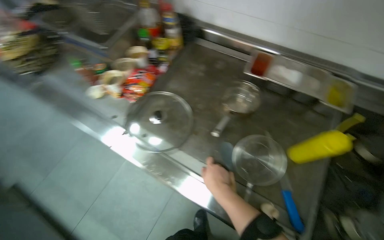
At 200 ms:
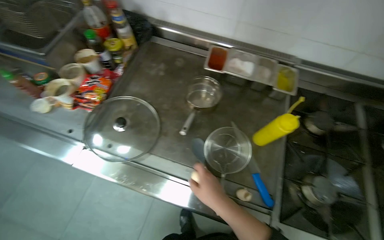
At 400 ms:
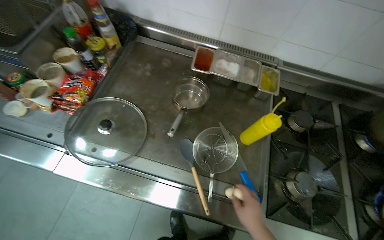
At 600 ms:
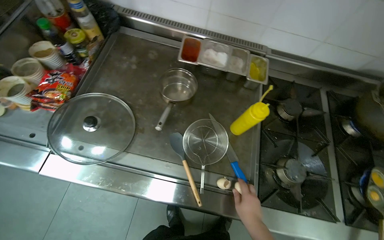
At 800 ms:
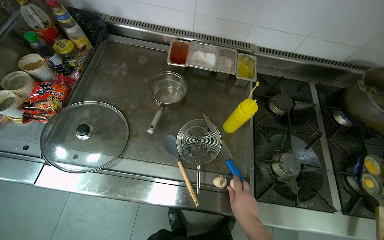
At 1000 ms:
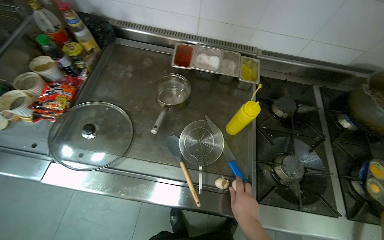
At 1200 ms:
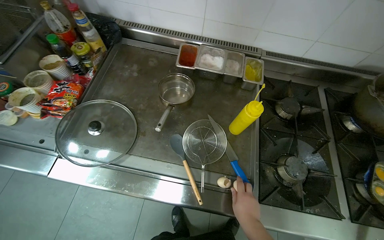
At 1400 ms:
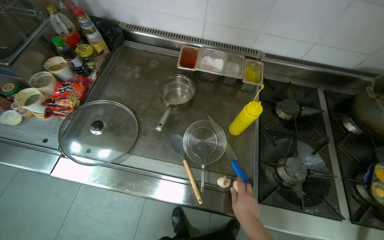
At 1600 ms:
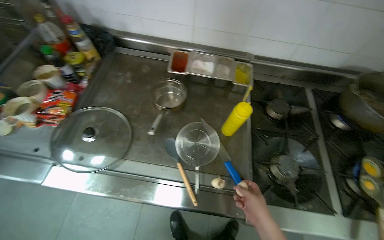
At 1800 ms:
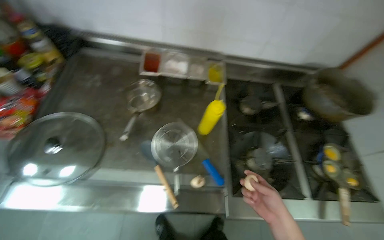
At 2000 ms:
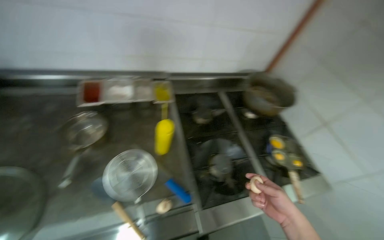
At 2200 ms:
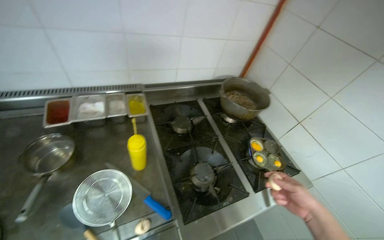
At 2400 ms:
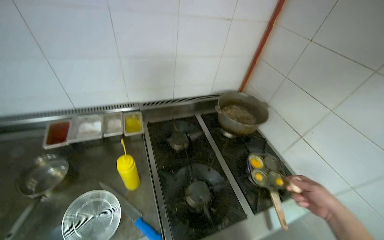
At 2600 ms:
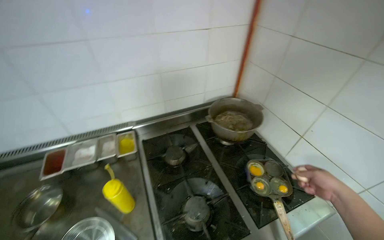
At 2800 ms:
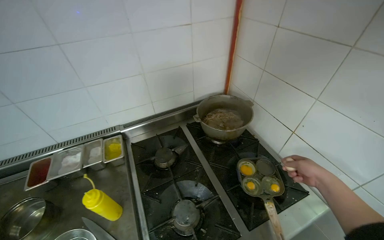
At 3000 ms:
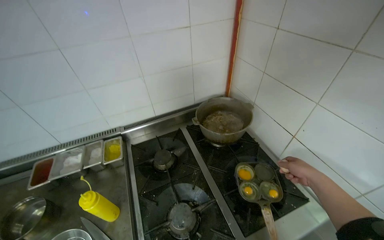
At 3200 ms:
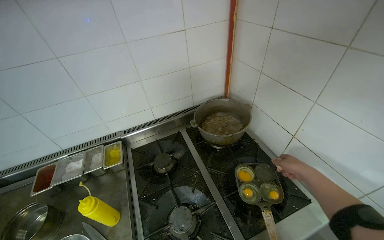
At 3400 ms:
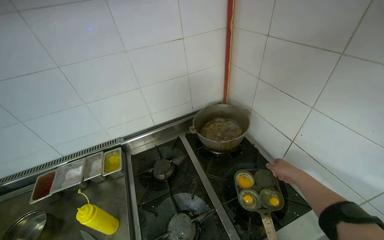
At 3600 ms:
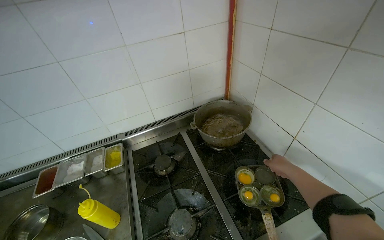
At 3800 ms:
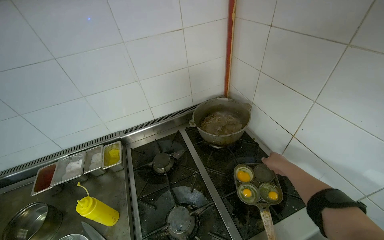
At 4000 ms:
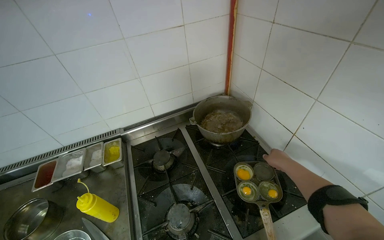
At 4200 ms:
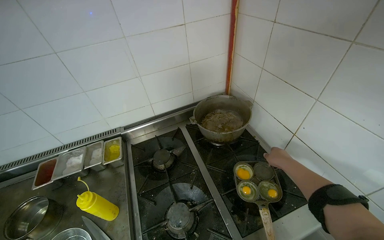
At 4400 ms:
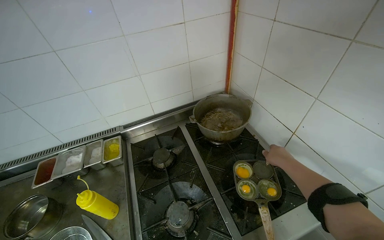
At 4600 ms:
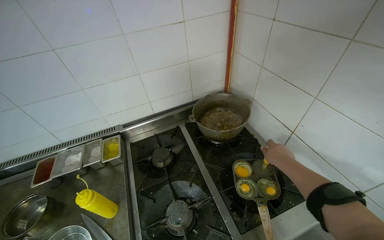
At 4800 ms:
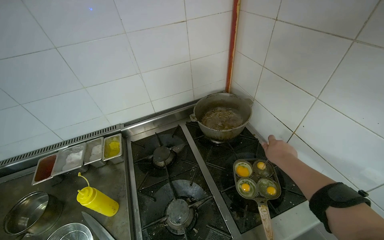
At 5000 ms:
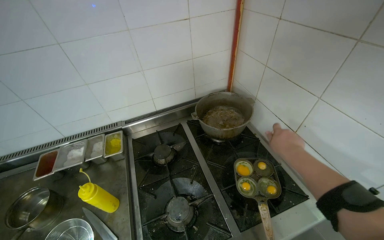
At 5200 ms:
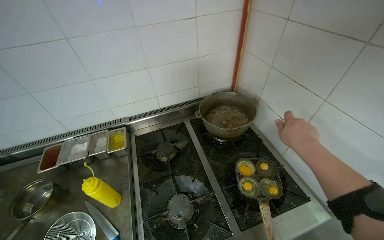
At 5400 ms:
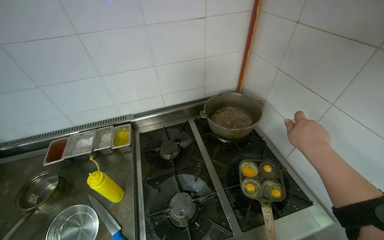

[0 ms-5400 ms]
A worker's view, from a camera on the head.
Job: cooking food.
The whole recording: Cooking eggs on stove. The worker places a pan on the stove, adds oil, cracks multiple eggs into the pan, and adjusts the pan.
0 ms to 1400 ms: The wearer's head swings approximately 20 degrees to the right. The right hand moves to the right and down the picture, about 25 cm.
1400 ms to 2800 ms: The wearer moves about 50 cm. The wearer looks about 40 degrees further to the right. The wearer looks some 15 degrees further upward.
2800 ms to 4000 ms: The right hand goes approximately 10 cm farther from the camera.
4000 ms to 5400 ms: The right hand heads nearer to the camera, covering some 15 cm.

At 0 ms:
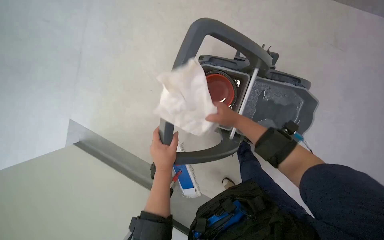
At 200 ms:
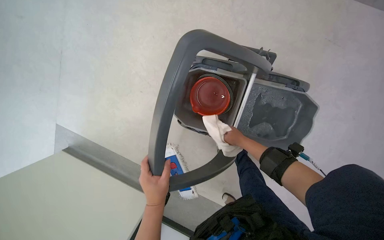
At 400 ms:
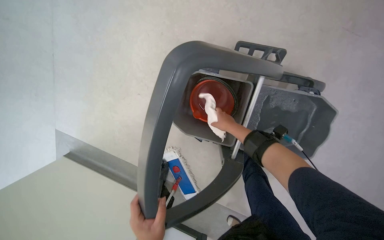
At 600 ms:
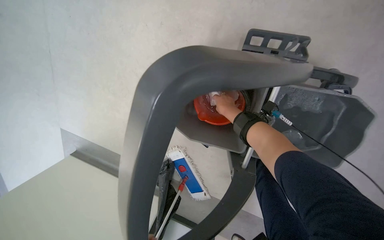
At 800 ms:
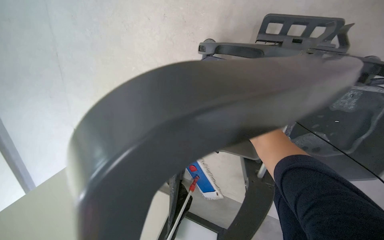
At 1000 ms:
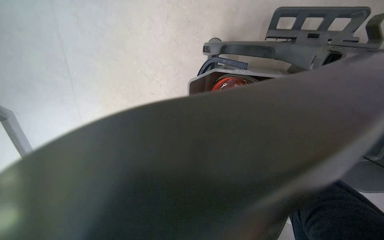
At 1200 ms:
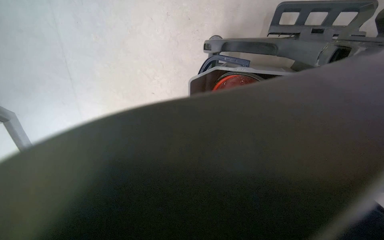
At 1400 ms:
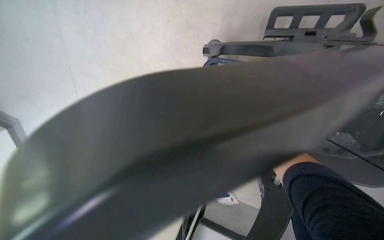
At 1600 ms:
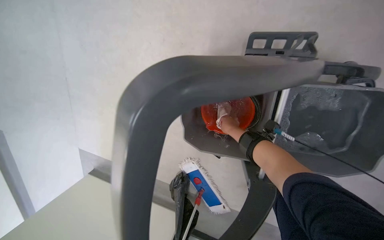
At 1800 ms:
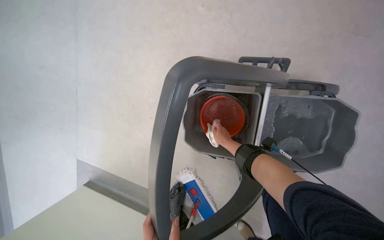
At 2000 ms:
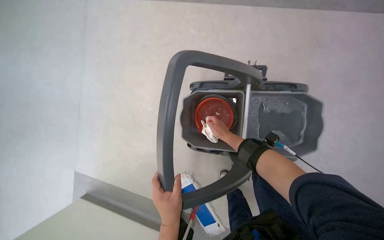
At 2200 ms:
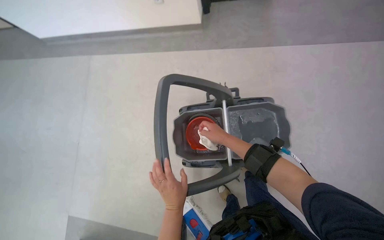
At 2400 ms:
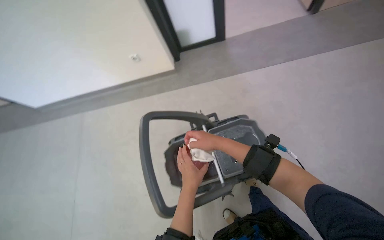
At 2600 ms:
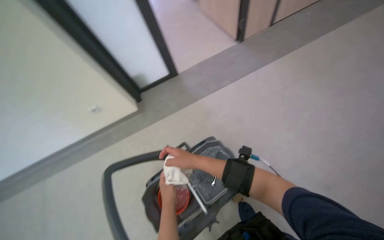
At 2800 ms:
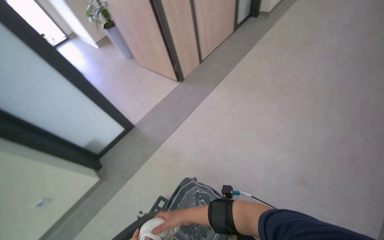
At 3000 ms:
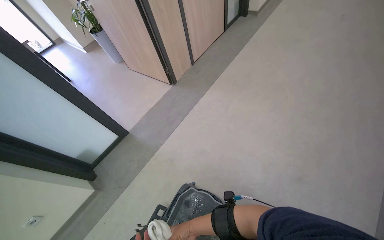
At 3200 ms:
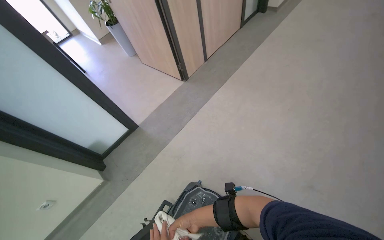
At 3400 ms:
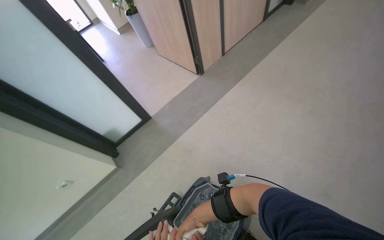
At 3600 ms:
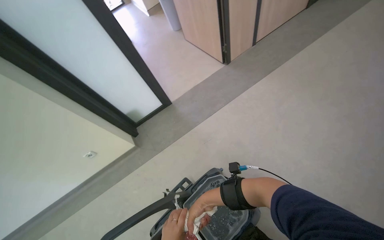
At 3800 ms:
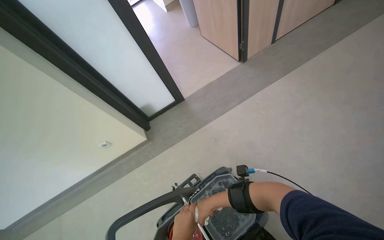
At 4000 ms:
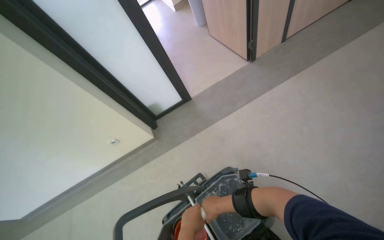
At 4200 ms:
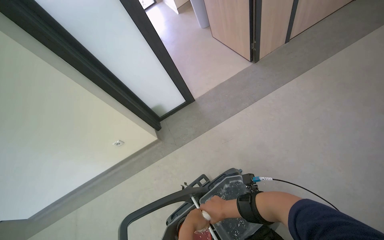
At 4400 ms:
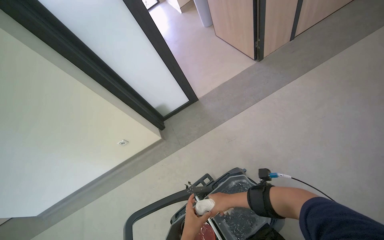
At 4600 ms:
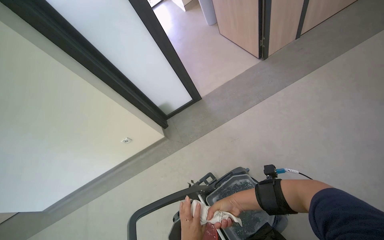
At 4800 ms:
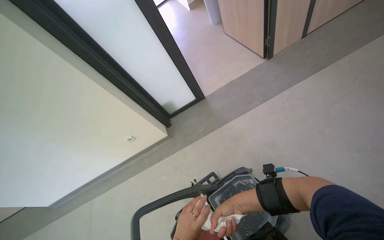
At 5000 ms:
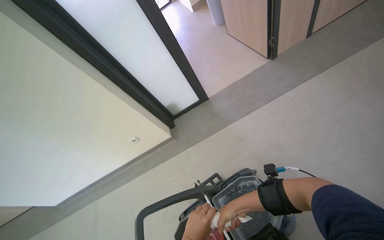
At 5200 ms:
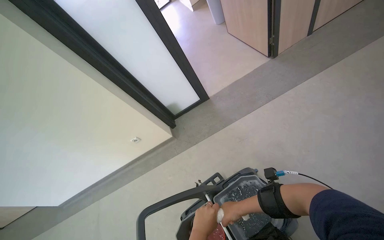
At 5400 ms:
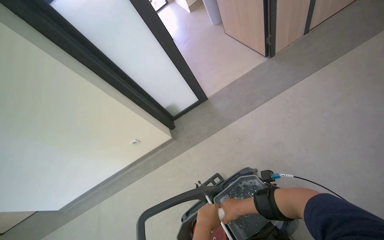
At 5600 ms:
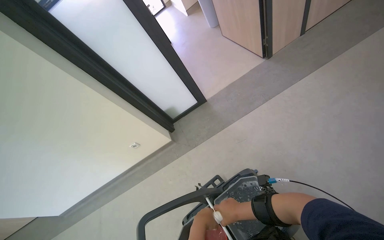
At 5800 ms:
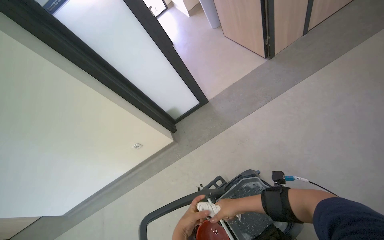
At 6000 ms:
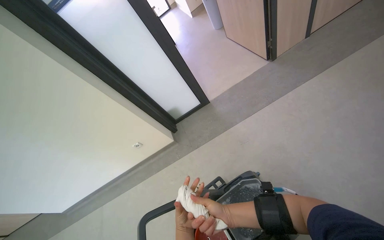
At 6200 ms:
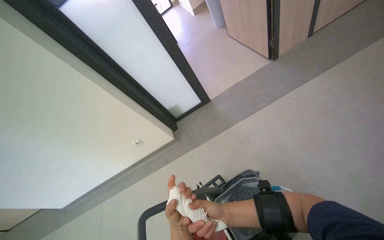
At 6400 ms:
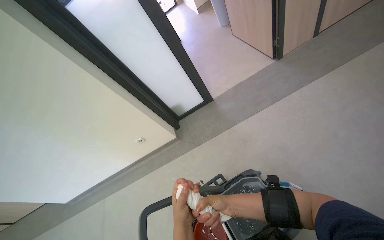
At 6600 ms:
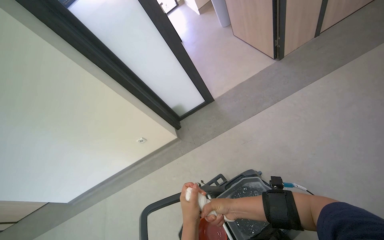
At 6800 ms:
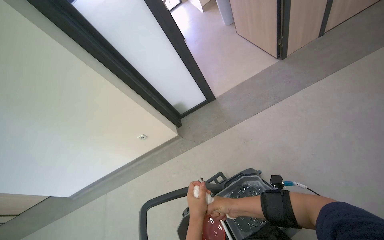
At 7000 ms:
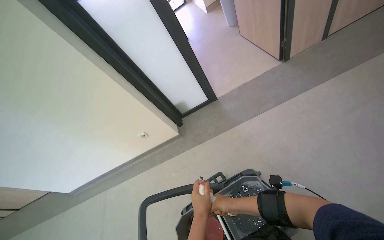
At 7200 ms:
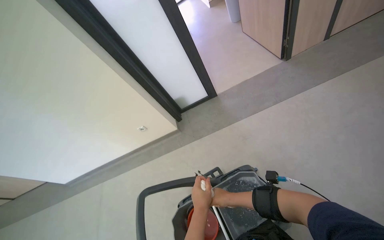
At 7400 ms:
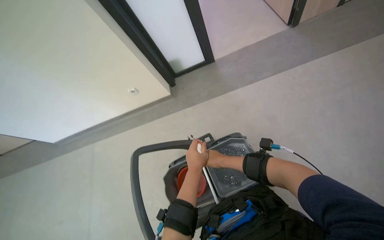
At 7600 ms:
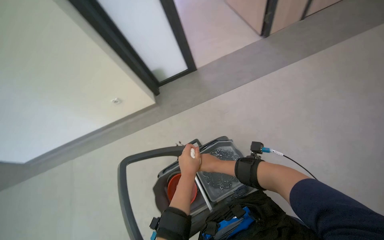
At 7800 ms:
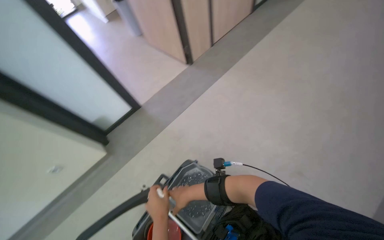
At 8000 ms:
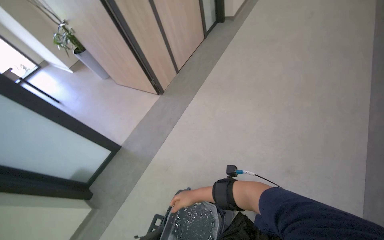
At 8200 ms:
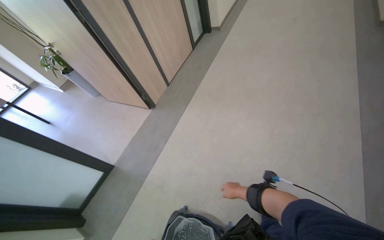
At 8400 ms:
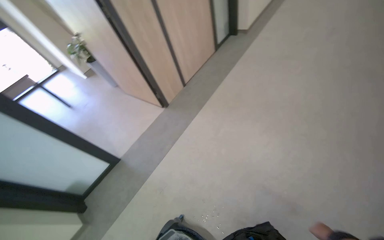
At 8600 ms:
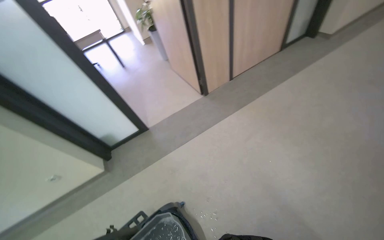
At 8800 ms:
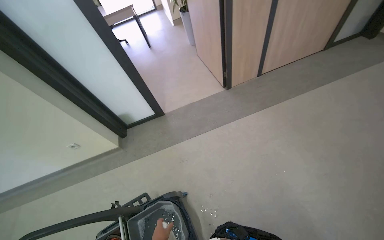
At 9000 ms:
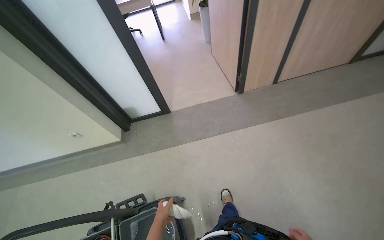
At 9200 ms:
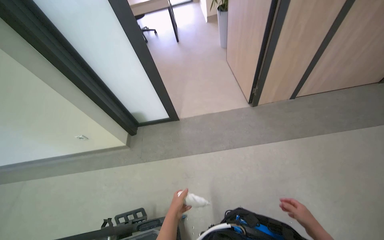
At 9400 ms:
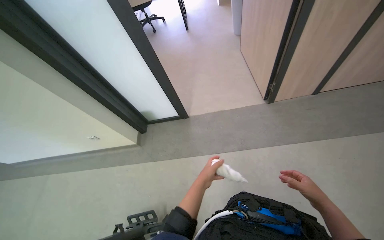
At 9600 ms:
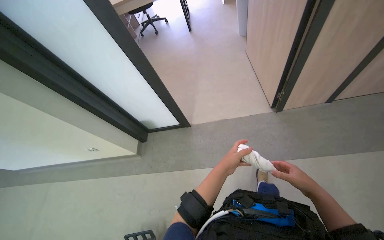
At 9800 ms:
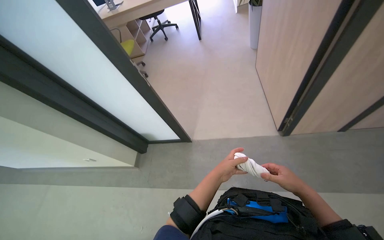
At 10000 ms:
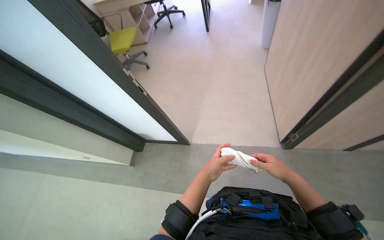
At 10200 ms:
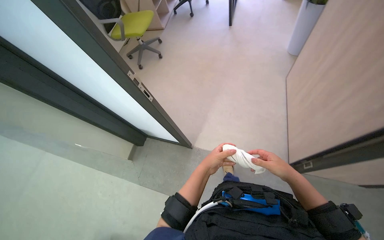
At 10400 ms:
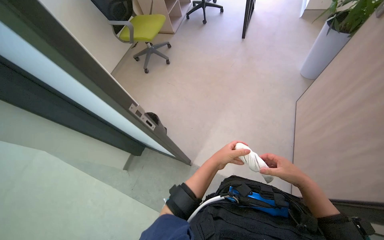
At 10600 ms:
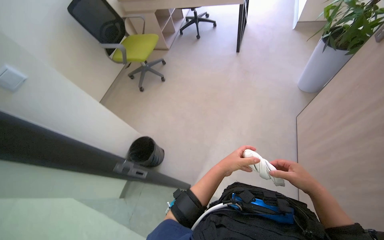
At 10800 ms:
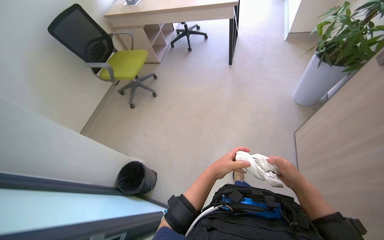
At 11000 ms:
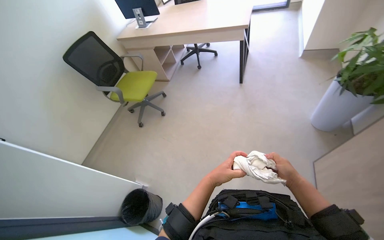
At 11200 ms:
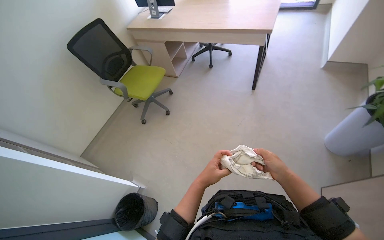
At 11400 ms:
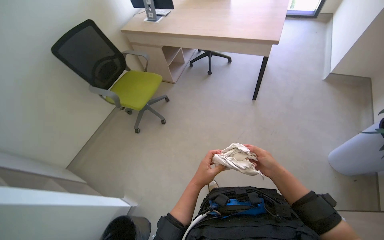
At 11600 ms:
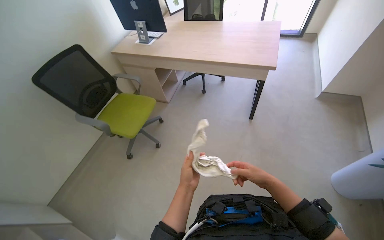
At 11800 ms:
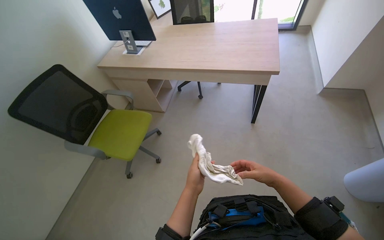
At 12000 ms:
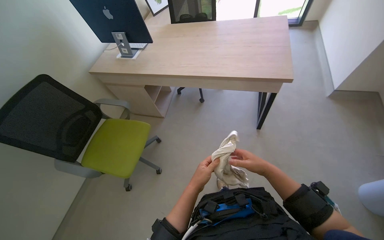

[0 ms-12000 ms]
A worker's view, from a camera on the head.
Job: wiping surfaces.
The whole recording: Wiping office surfaces. The worker wipes various surfaces in the office, including window frames and shelves, with a cloth.
1600 ms to 3000 ms: The camera is carried some 70 cm. The wearer's head swings about 65 degrees to the right. The wearer looks approximately 65 degrees further upward.
3000 ms to 4400 ms: The wearer's head swings roughly 30 degrees to the left.
4400 ms to 6000 ms: The right hand travels nearer to the camera and to the left by roughly 15 cm.
6000 ms to 7600 ms: The wearer looks about 15 degrees further downward.
7600 ms to 9000 ms: The head travels roughly 40 cm.
9000 ms to 10400 ms: The camera is carried roughly 1 m. The wearer looks about 30 degrees further to the left. The camera pitches downward, by roughly 15 degrees.
10400 ms to 12000 ms: The camera travels some 1.5 m.

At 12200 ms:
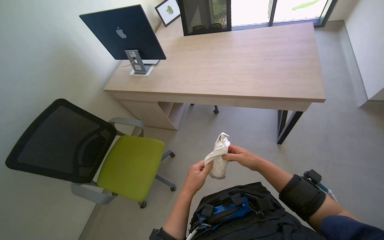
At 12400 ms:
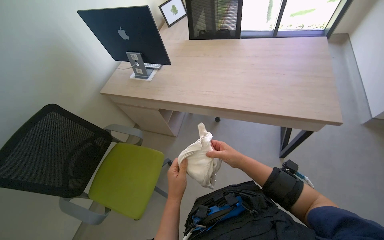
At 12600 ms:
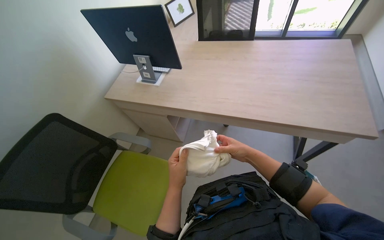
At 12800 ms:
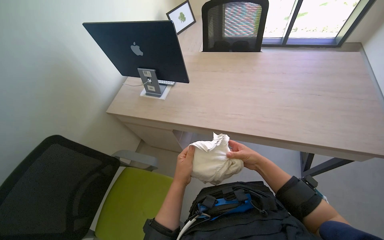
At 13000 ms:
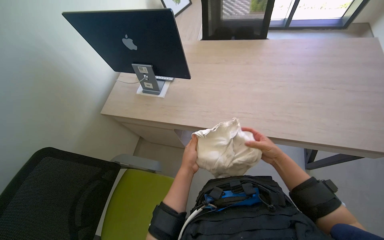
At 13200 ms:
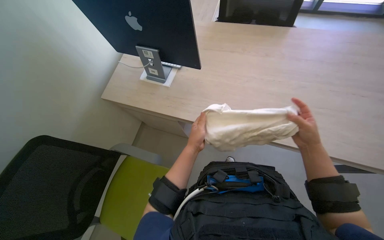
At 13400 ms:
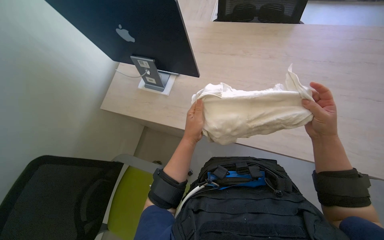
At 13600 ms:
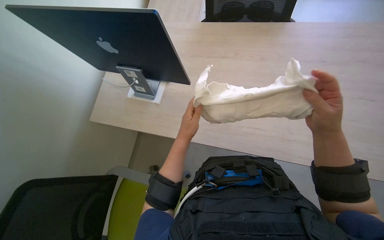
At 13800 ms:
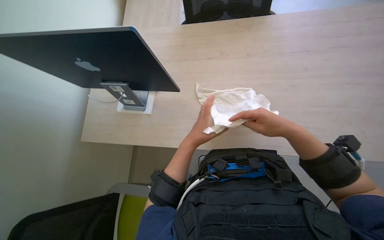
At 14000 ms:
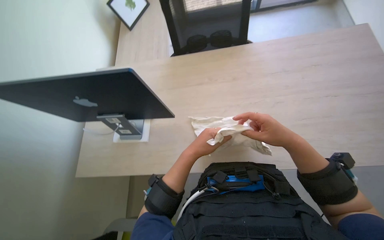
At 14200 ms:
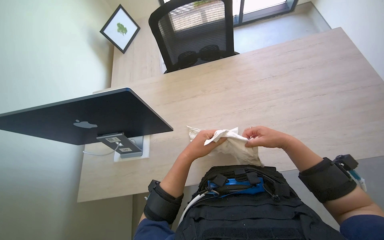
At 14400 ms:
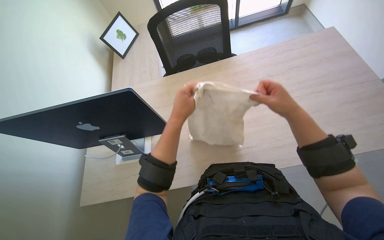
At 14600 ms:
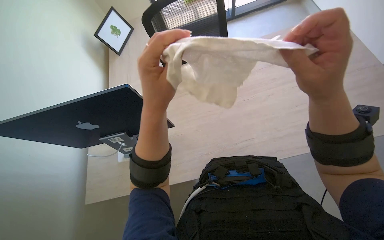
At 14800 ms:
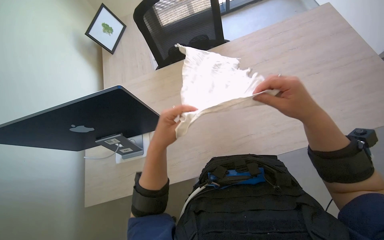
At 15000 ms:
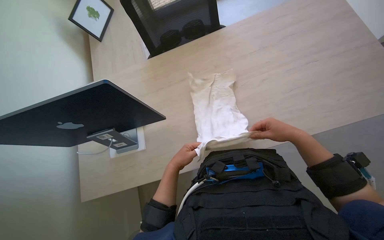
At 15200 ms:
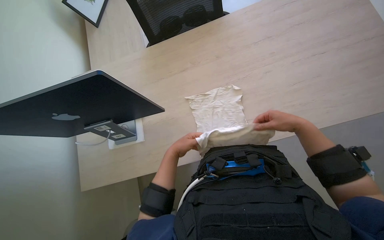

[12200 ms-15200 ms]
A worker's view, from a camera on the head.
Job: wiping surfaces.
The whole recording: Wiping office surfaces. The worker wipes various surfaces in the office, including window frames and shelves, with a cloth.
12200 ms to 13800 ms: The camera travels some 50 cm.
13800 ms to 15200 ms: The right hand swings nearer and farther, about 25 cm each way, with 2 reversals. The left hand shifts roughly 10 cm to the left, and moves roughly 20 cm nearer to the camera and comes back.
